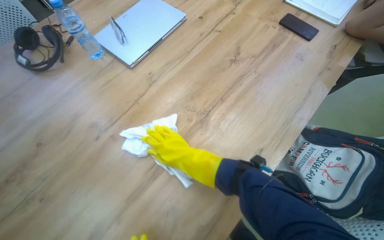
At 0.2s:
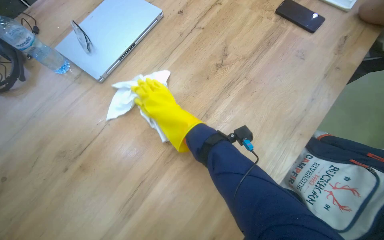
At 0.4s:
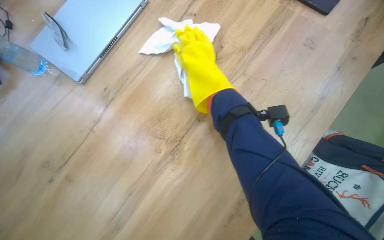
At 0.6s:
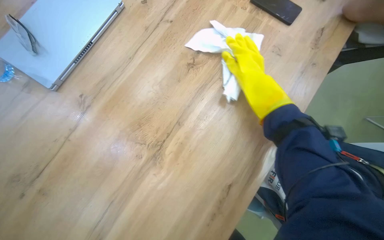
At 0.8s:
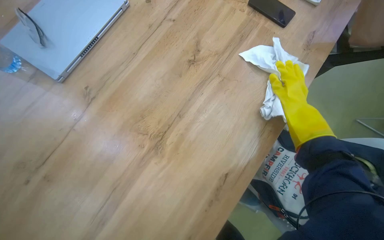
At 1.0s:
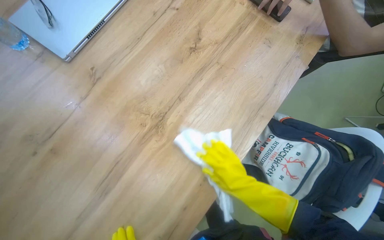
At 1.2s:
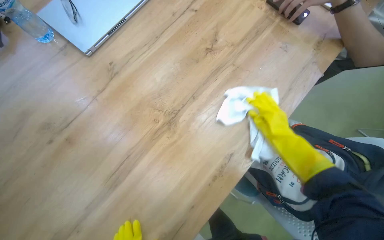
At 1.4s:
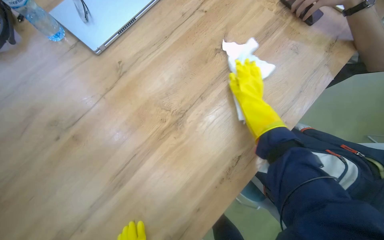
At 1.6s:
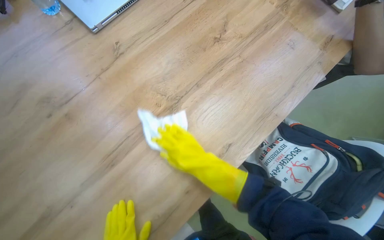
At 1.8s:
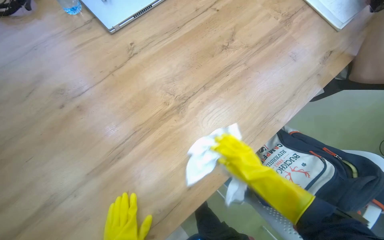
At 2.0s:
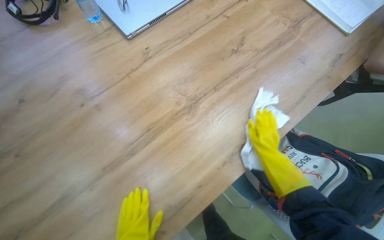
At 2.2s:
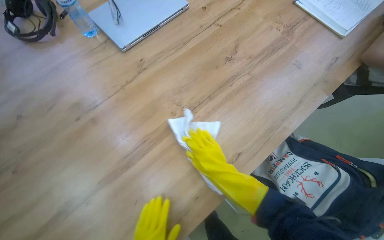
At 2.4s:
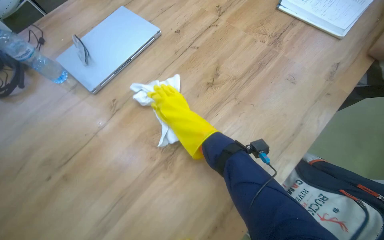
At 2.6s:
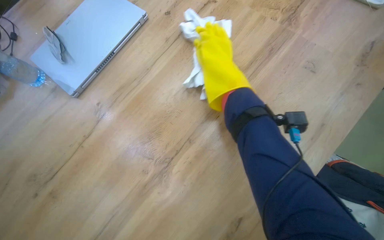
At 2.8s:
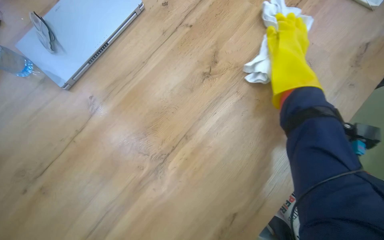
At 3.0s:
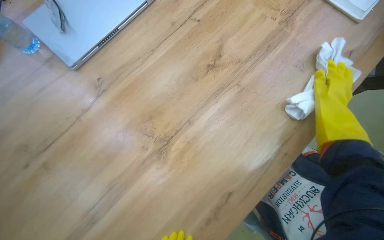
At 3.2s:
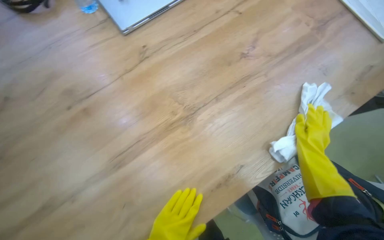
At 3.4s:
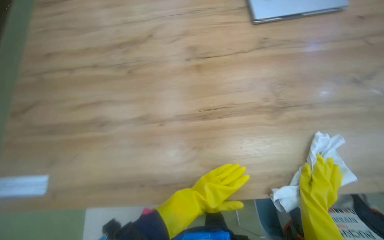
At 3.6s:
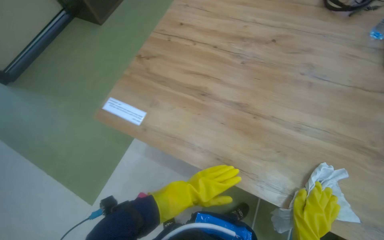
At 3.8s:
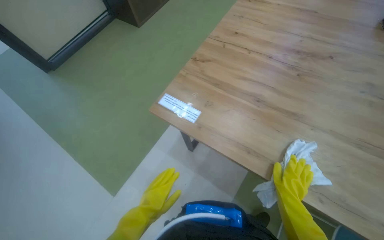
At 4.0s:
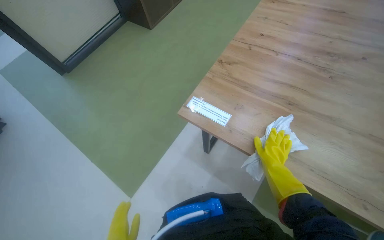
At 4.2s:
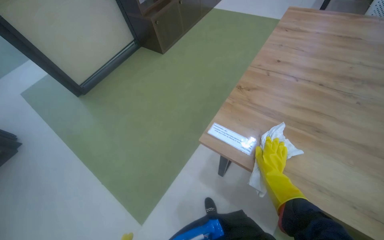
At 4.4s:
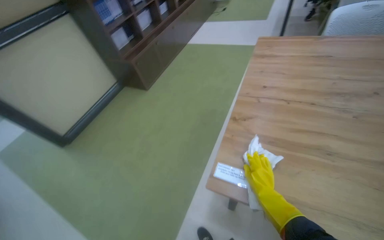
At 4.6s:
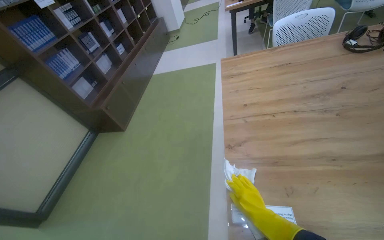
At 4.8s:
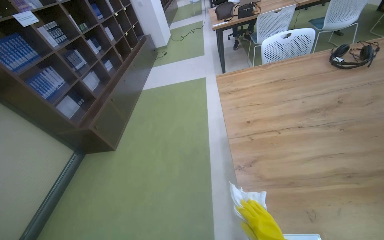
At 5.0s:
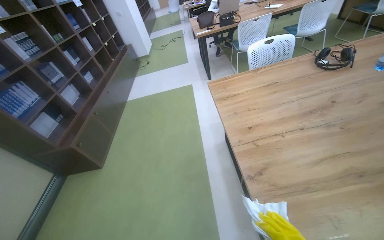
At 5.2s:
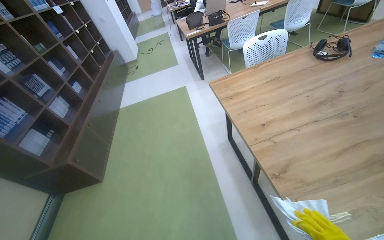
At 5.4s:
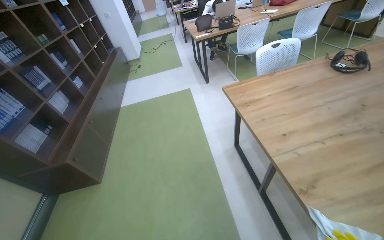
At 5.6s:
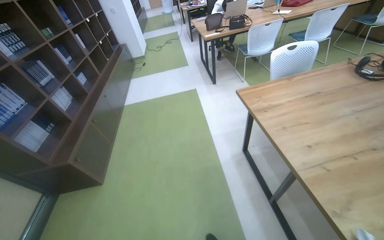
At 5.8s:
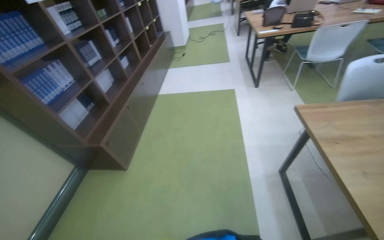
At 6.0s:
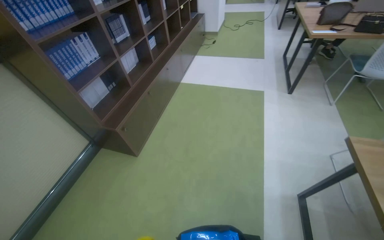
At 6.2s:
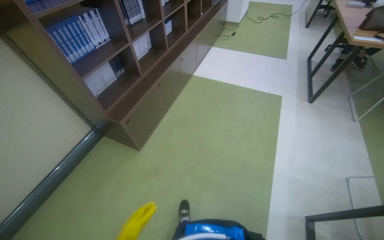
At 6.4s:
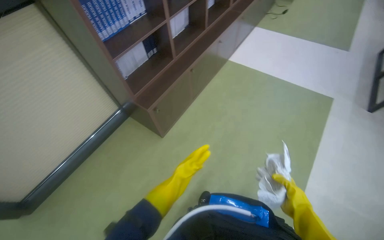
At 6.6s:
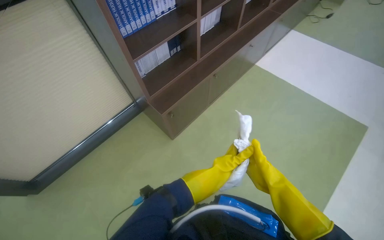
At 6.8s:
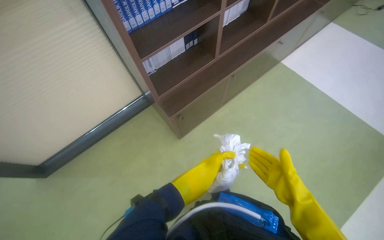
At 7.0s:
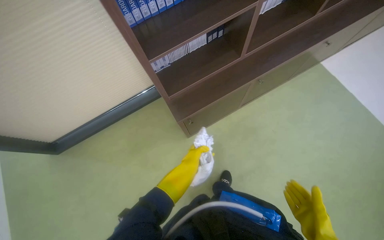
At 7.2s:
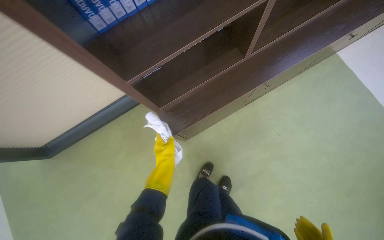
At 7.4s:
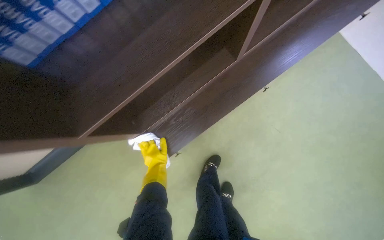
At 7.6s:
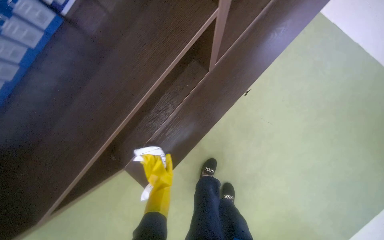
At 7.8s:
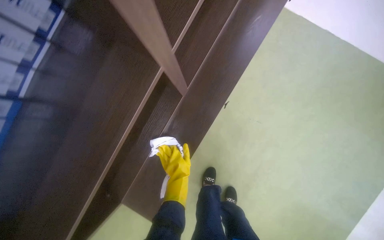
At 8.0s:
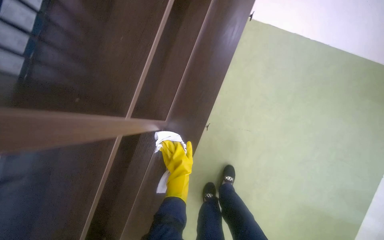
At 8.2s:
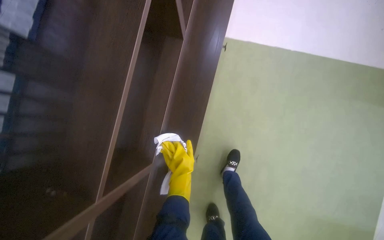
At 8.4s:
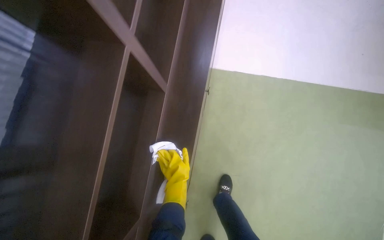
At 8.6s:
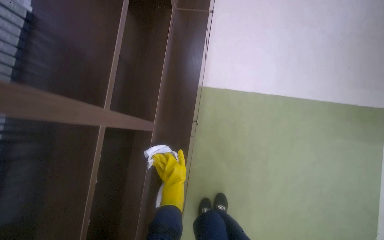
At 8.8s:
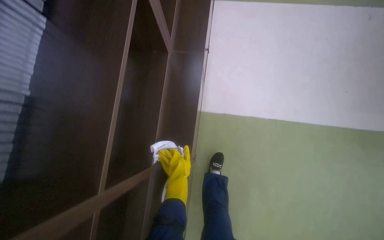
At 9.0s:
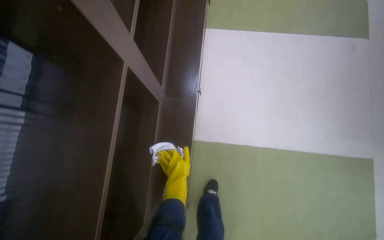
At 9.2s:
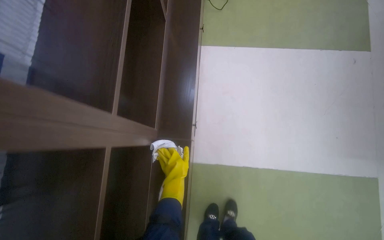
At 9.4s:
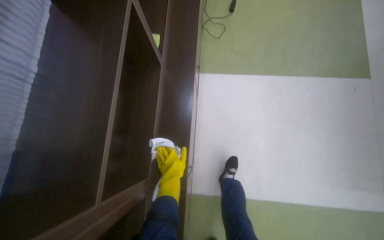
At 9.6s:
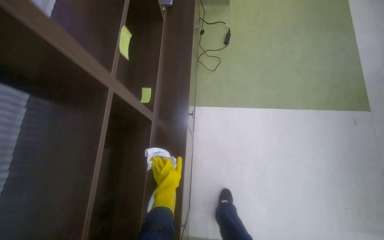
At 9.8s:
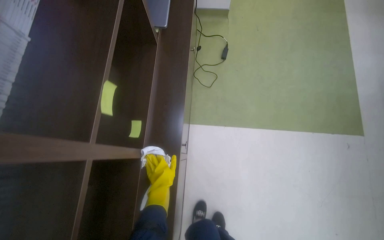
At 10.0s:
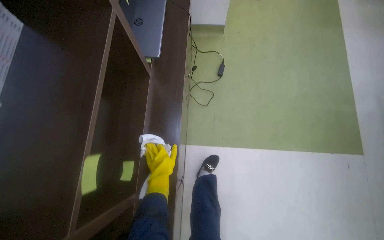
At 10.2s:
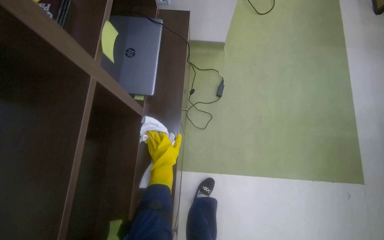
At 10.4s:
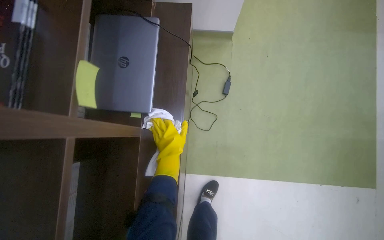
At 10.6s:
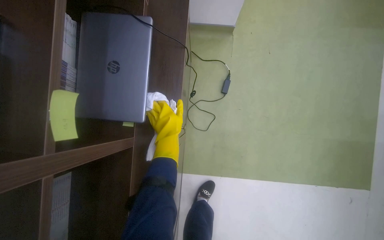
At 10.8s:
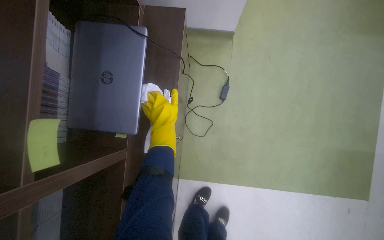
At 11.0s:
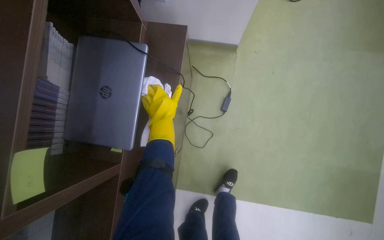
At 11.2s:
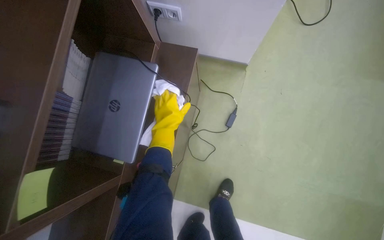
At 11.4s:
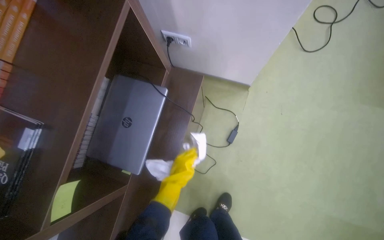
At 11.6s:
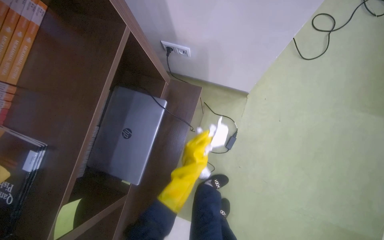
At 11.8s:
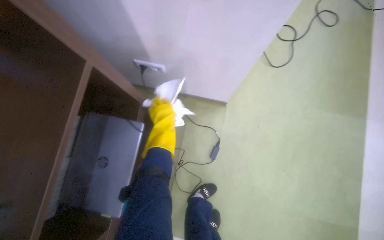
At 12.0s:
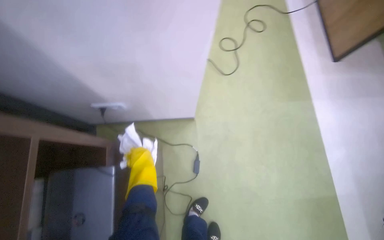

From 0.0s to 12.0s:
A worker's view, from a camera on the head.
Job: wiping surfaces.
The whole recording: Cleaning table surface. The worker wipes the table surface with a cloth, moving items and adjusting the cloth as needed.
From 0.0s to 1.6s: The right hand travels farther from the camera and up the picture by about 15 cm, and reaches some 40 cm to the right, then returns.
From 1.6s to 3.0s: The right hand goes about 35 cm to the right.
From 3.0s to 4.4s: The camera travels roughly 50 cm. The wearer's head swings some 40 degrees to the left. The view tips upward by about 25 degrees.
From 4.4s to 6.0s: The camera is carried roughly 1 m.
From 6.0s to 7.6s: The camera is carried roughly 1.5 m. The head turns to the left by roughly 30 degrees. The wearer looks approximately 40 degrees further downward.
From 7.6s to 9.0s: The view tilts some 25 degrees upward.
From 9.0s to 10.4s: The camera is carried about 80 cm.
From 10.4s to 12.0s: The camera travels some 50 cm.

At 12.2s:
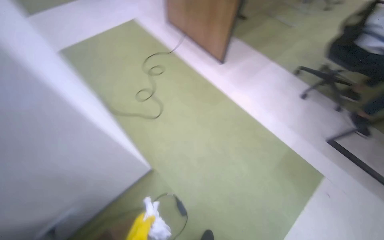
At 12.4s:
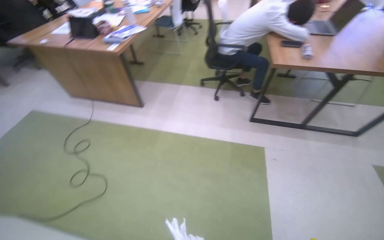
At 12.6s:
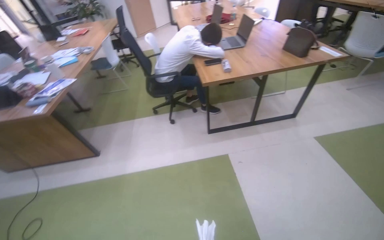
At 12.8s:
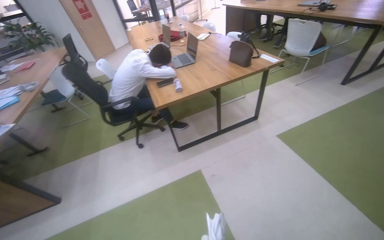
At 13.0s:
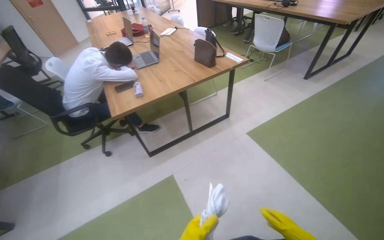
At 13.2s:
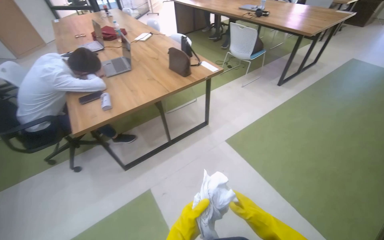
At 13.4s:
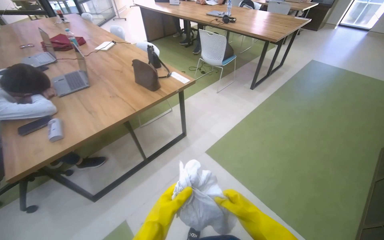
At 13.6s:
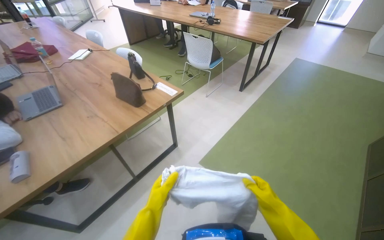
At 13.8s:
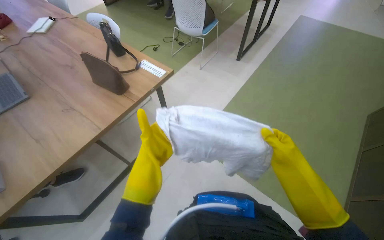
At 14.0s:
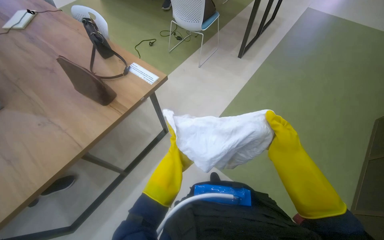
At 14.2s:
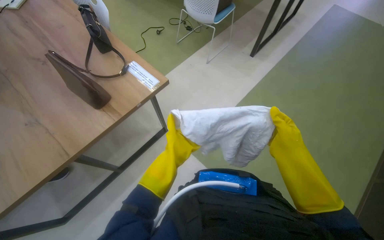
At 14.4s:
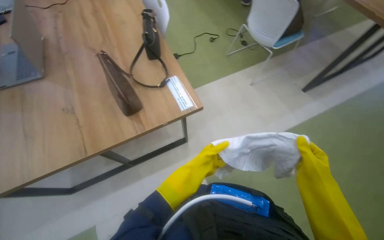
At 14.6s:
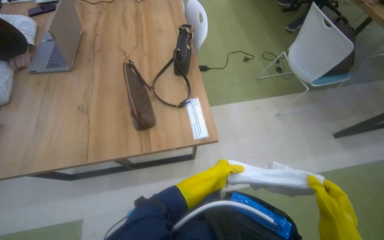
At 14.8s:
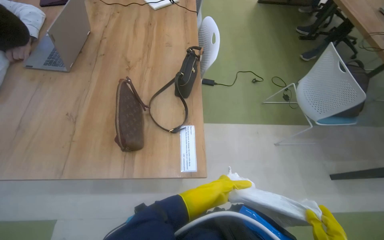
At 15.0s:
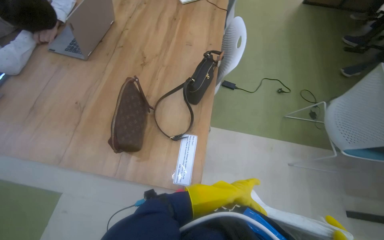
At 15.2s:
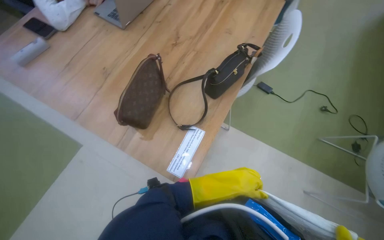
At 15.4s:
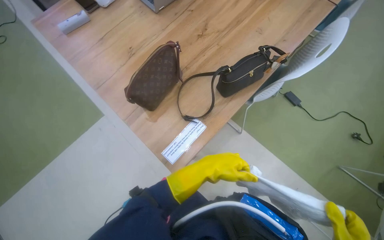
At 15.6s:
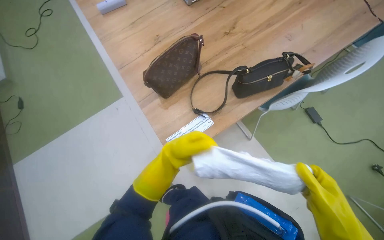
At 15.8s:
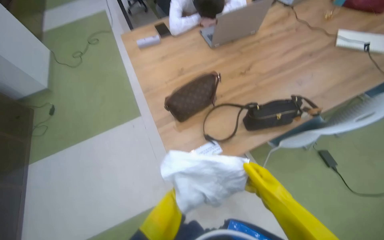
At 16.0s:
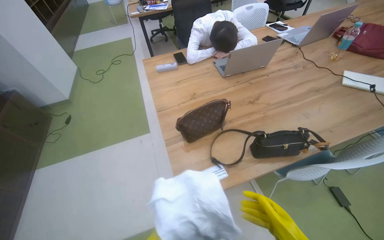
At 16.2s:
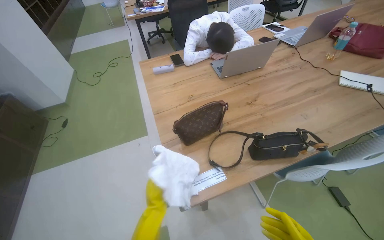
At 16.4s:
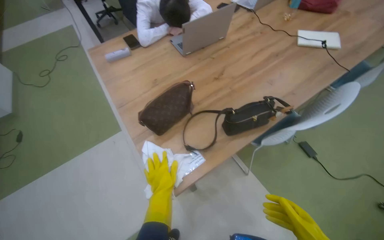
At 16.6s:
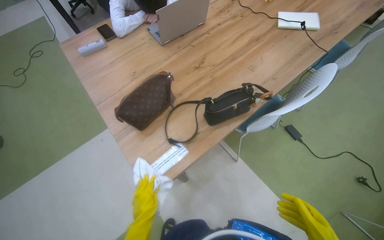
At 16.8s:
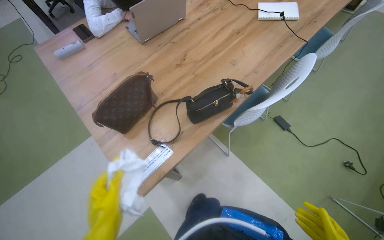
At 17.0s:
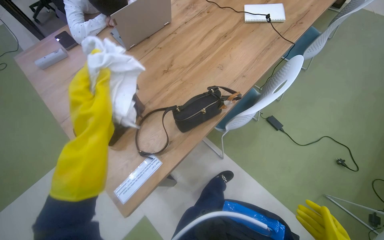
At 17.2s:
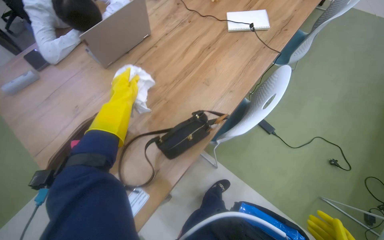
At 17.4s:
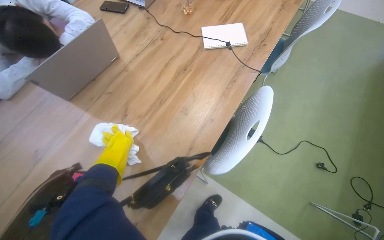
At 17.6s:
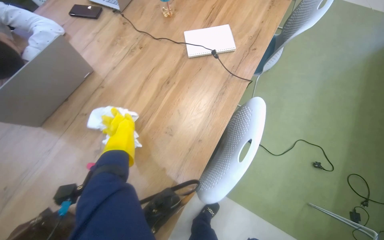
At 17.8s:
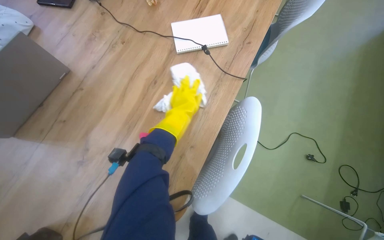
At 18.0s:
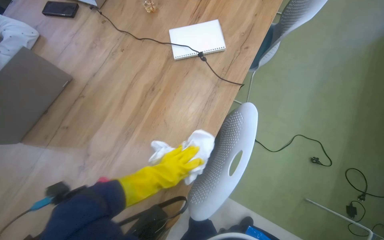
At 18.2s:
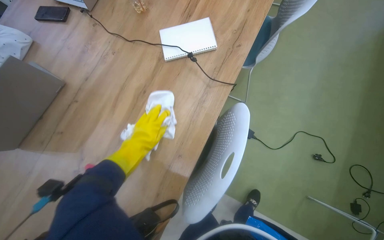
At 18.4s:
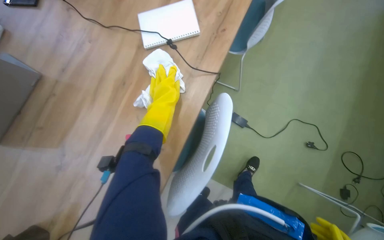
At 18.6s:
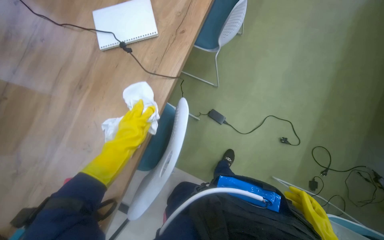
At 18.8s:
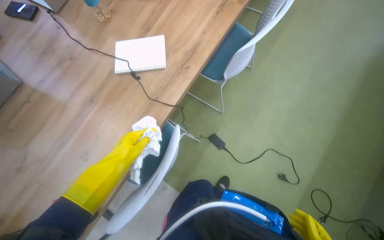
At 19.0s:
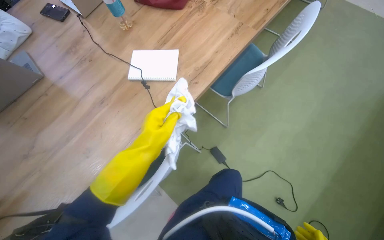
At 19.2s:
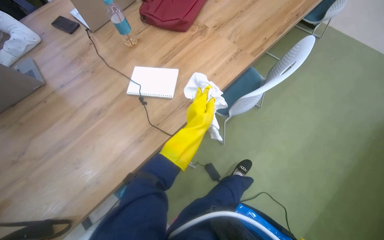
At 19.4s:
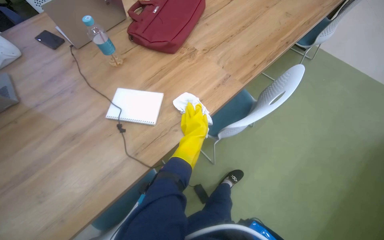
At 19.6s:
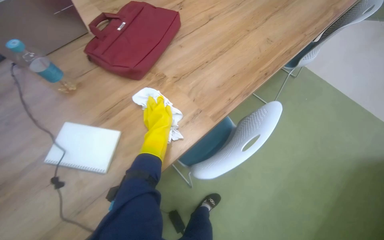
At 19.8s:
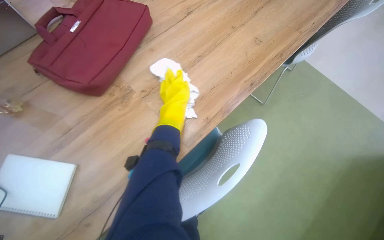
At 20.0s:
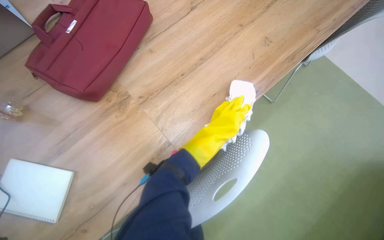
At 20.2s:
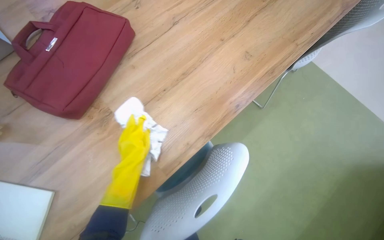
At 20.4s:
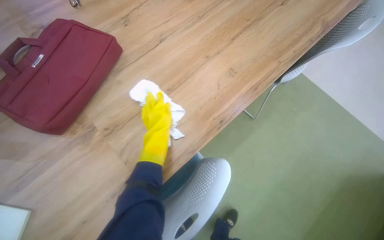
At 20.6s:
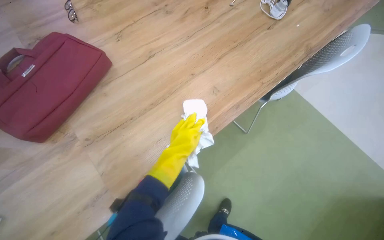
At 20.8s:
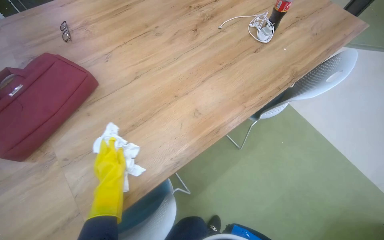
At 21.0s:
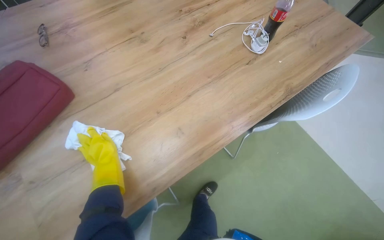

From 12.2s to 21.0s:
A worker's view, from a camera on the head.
Job: wiping surfaces.
The whole recording: Cleaning table surface. The worker wipes the table surface with a cloth, moving items and adjusting the cloth as needed.
From 12.2s to 13.6s: The wearer moves roughly 1 m. The head turns to the right by about 95 degrees. The view tilts roughly 20 degrees upward.
From 13.6s to 15.2s: The wearer moves approximately 90 cm. The wearer looks about 75 degrees further to the left. The view tilts some 20 degrees downward.
From 16.6s to 18.0s: The camera travels some 60 cm.
From 18.0s to 19.6s: The camera is carried roughly 60 cm.
From 19.6s to 21.0s: The camera travels about 70 cm.
